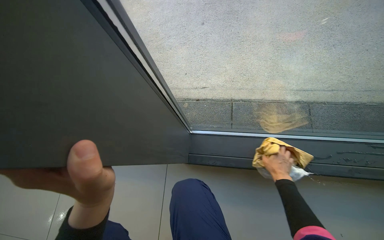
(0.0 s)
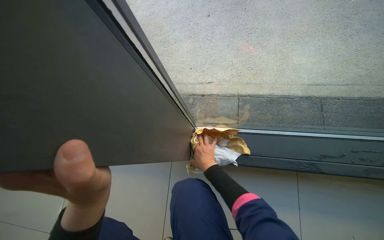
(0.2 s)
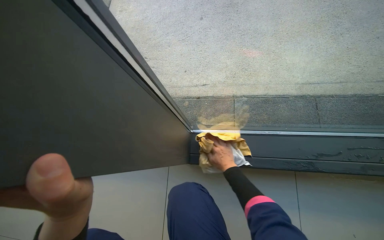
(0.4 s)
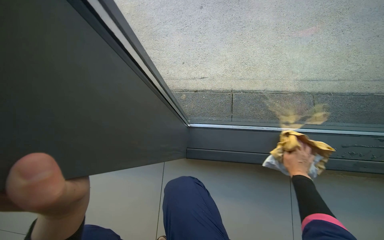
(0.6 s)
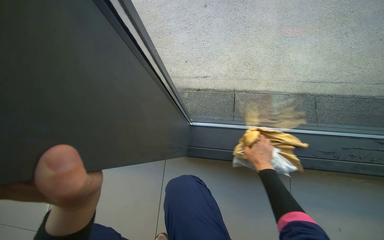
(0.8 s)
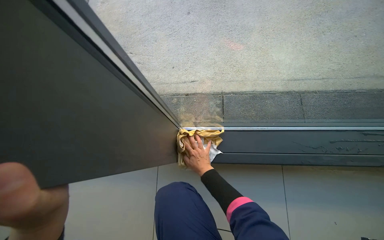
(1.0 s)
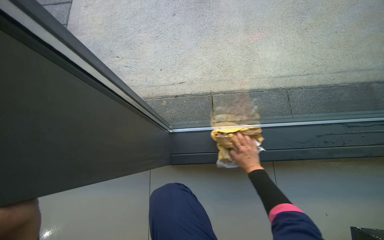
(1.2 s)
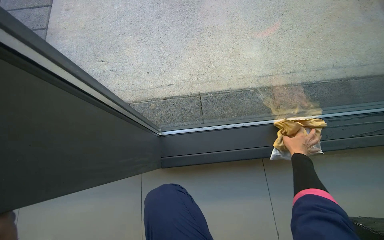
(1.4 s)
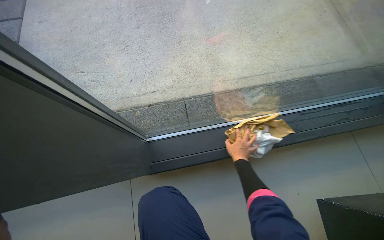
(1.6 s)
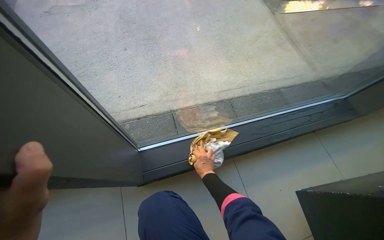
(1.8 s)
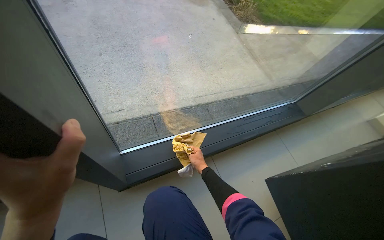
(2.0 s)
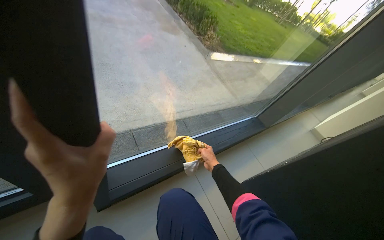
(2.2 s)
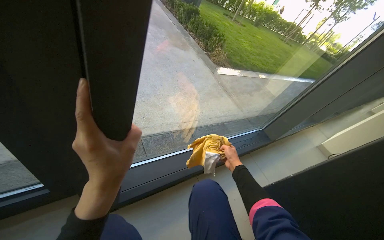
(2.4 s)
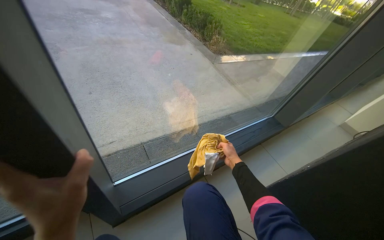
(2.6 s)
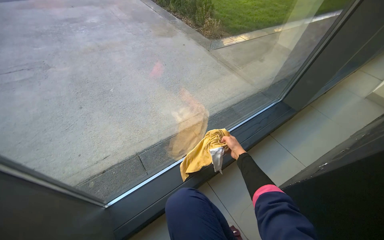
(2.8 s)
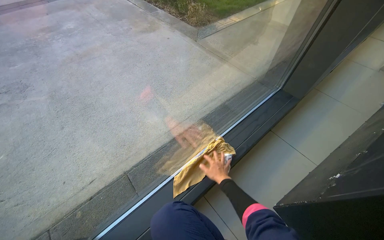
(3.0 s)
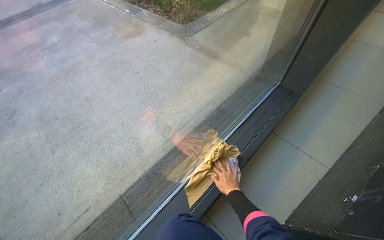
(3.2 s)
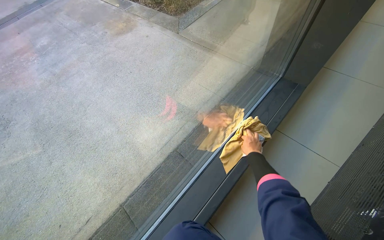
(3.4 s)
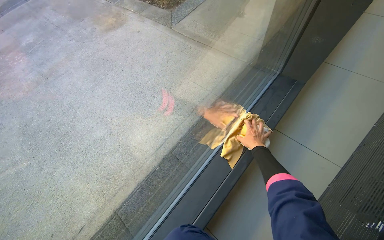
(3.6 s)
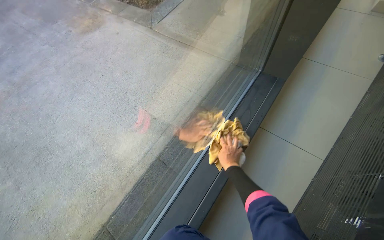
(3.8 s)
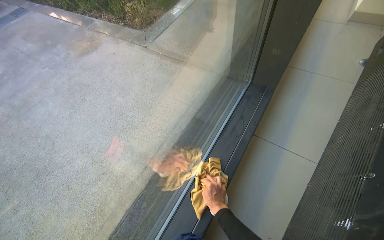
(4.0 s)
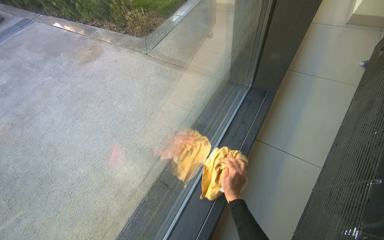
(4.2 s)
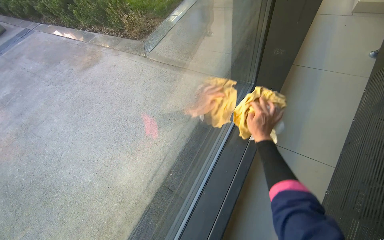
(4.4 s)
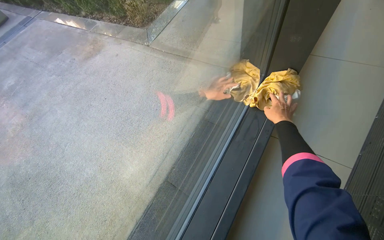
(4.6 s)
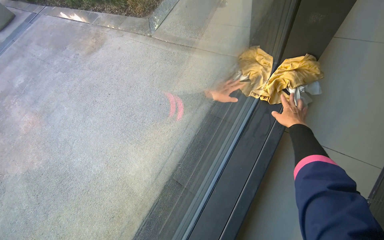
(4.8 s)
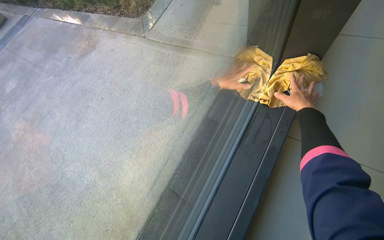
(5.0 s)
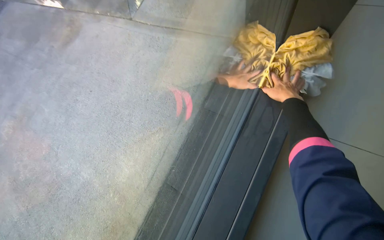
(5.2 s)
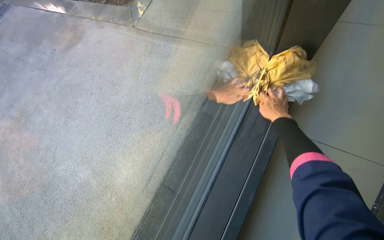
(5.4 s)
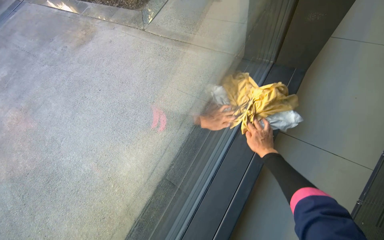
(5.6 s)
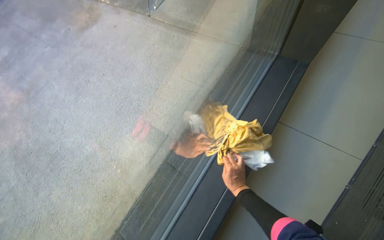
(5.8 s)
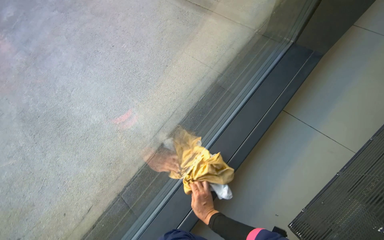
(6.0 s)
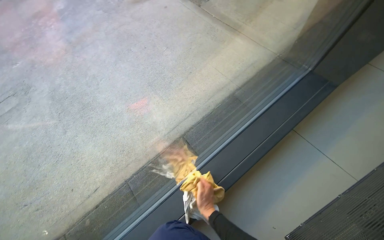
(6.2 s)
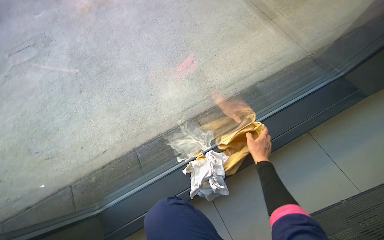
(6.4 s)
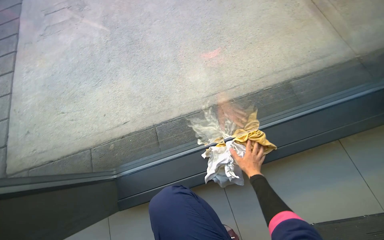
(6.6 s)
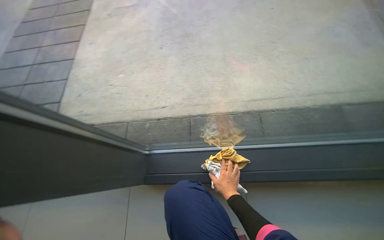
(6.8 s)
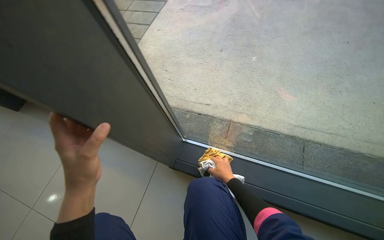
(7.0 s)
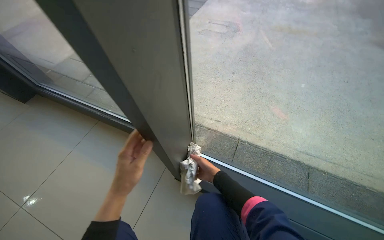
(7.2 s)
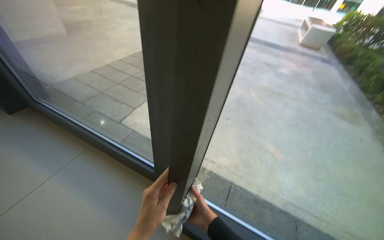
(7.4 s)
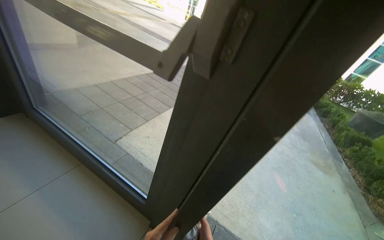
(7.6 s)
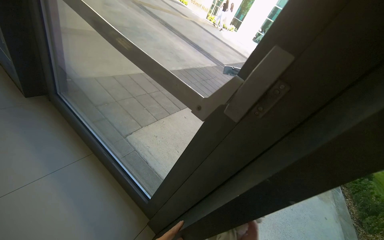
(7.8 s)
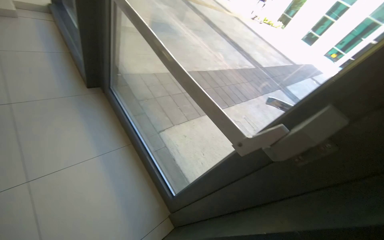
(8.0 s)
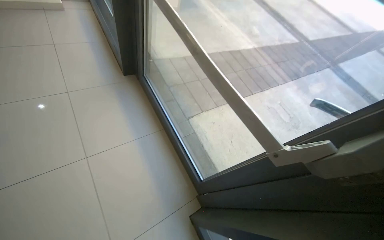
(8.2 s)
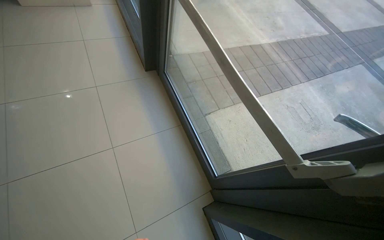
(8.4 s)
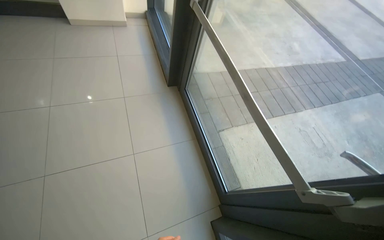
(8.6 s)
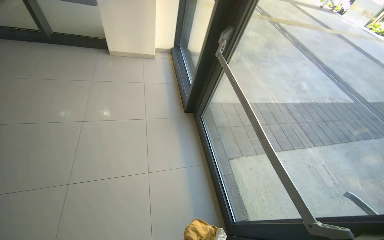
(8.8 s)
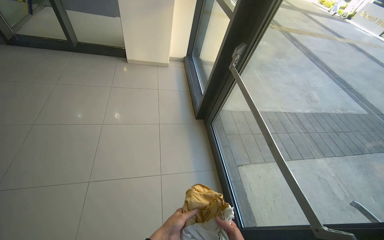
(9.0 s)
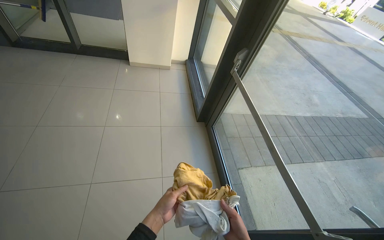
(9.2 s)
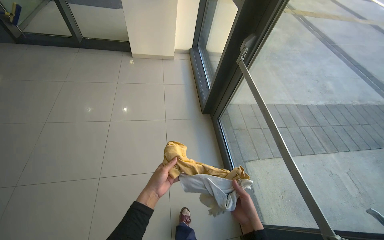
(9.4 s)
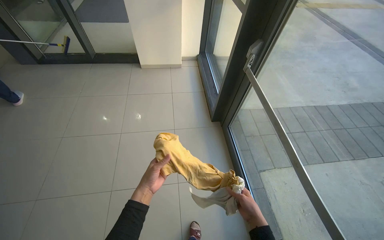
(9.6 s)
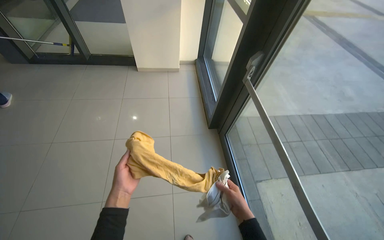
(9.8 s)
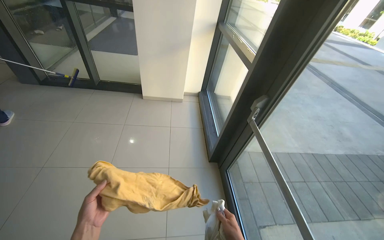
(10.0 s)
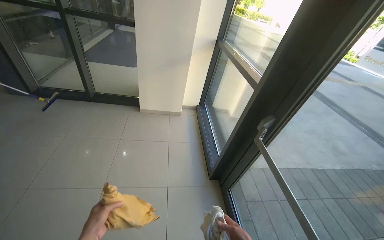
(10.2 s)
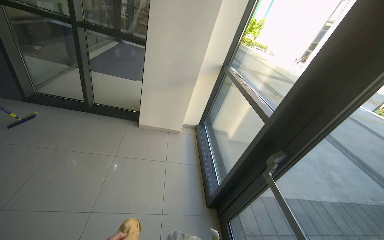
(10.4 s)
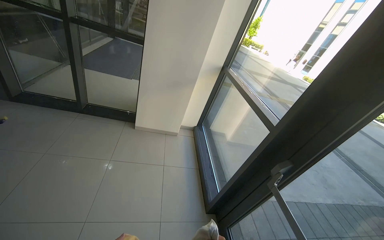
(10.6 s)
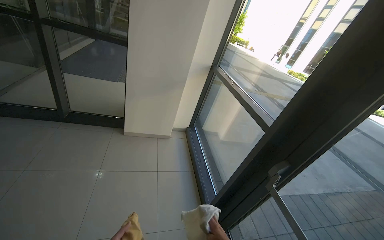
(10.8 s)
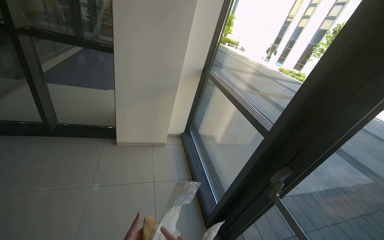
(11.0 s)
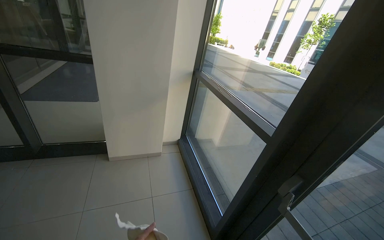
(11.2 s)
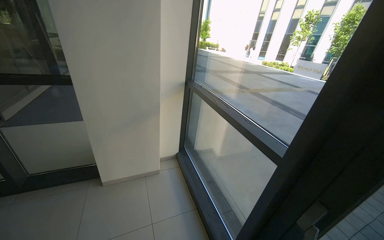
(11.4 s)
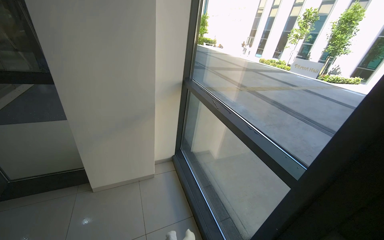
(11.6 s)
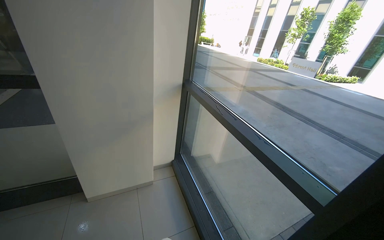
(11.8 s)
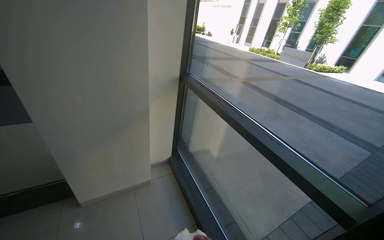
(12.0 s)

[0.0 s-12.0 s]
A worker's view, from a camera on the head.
Job: cleaning windows.
The whole recording: Wiping window frames and glass. The worker wipes the frames and glass of large windows with a cloth.
0.0 to 1.6 s: The wearer looks approximately 20 degrees further to the right. The right hand moves left and right over approximately 30 cm, changing direction 2 times.
1.6 to 3.0 s: The head turns to the right by roughly 35 degrees. The view tilts roughly 15 degrees upward.
3.0 to 4.4 s: The right hand goes up and down the picture, roughly 25 cm each way, reversing 2 times.
4.4 to 6.0 s: The view tips downward by roughly 15 degrees. The right hand travels down the picture by about 40 cm.
6.0 to 7.6 s: The camera travels about 80 cm. The view tilts approximately 25 degrees upward. The scene turns approximately 90 degrees clockwise in the picture.
7.6 to 9.0 s: The head travels about 70 cm. The wearer's head swings some 50 degrees to the left.
9.0 to 10.4 s: The camera pitches upward, by approximately 20 degrees.
10.4 to 12.0 s: The wearer moves approximately 80 cm. The head turns to the right by approximately 25 degrees.

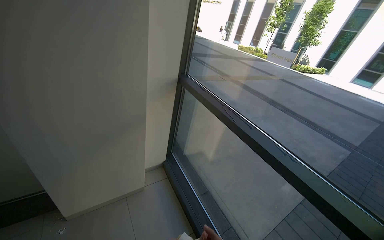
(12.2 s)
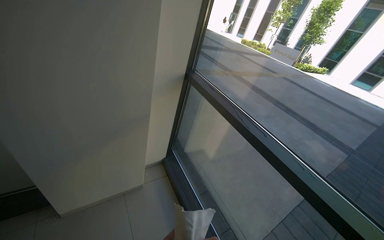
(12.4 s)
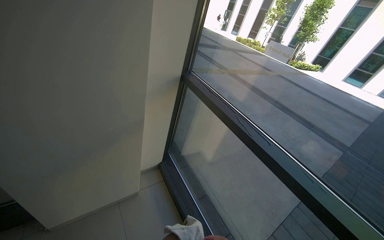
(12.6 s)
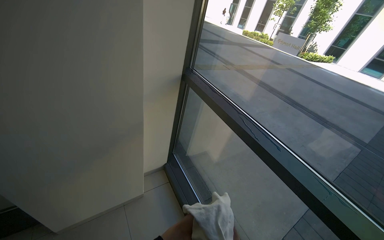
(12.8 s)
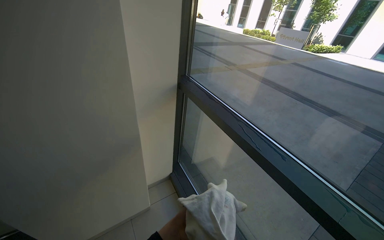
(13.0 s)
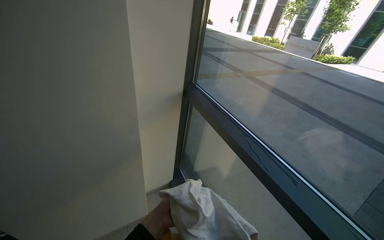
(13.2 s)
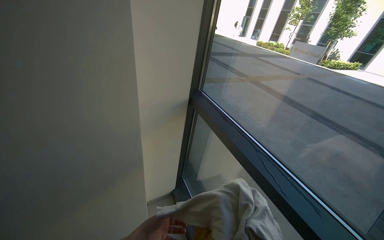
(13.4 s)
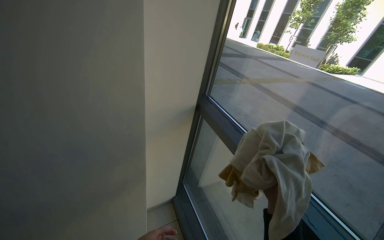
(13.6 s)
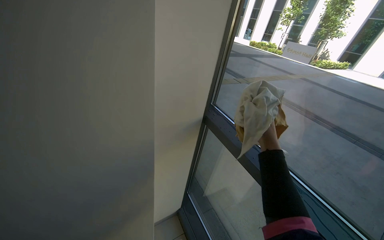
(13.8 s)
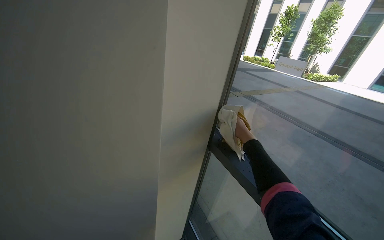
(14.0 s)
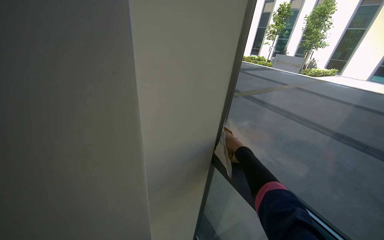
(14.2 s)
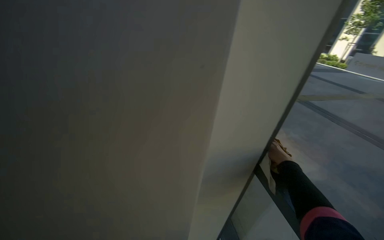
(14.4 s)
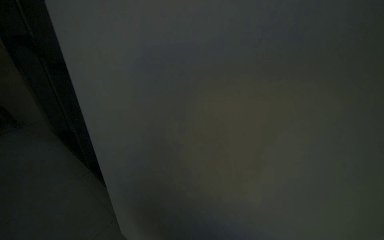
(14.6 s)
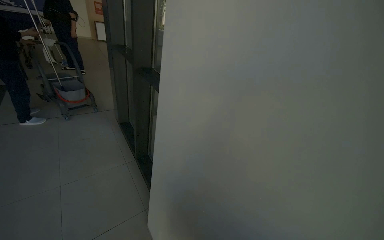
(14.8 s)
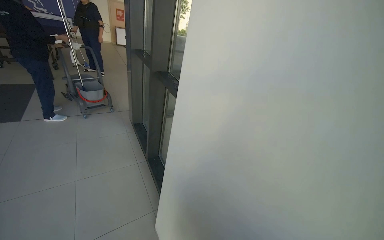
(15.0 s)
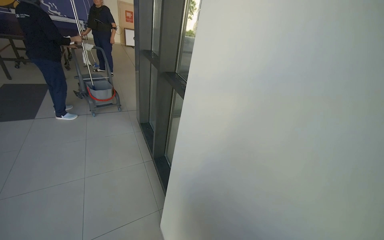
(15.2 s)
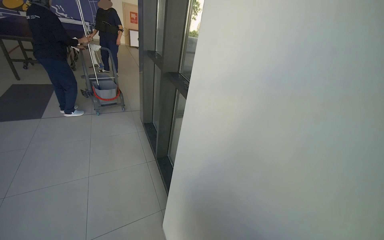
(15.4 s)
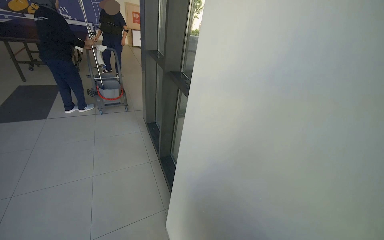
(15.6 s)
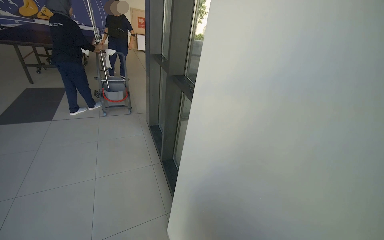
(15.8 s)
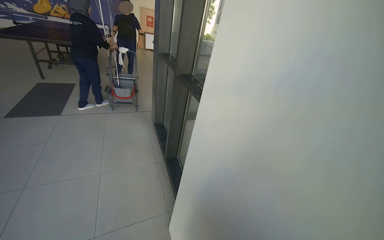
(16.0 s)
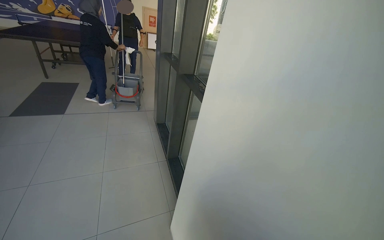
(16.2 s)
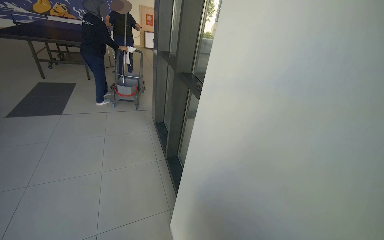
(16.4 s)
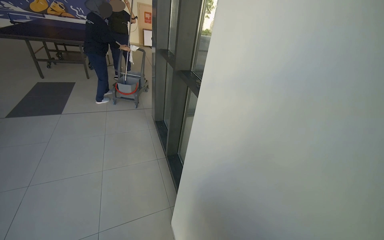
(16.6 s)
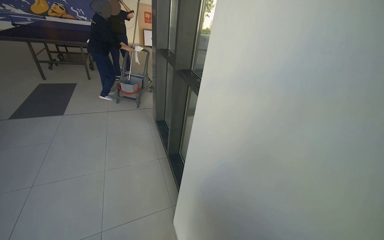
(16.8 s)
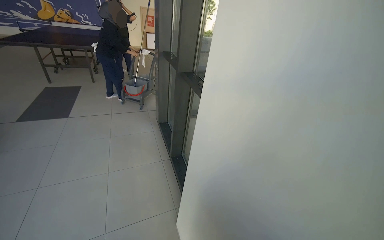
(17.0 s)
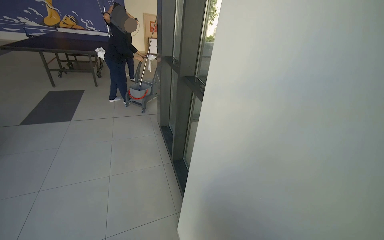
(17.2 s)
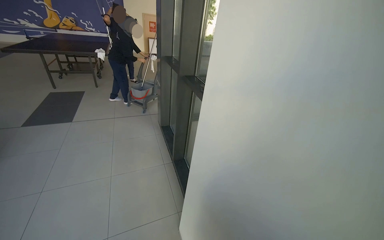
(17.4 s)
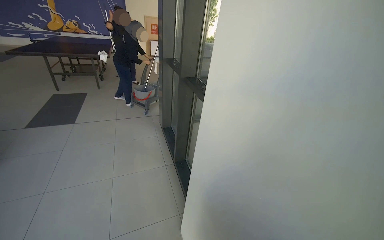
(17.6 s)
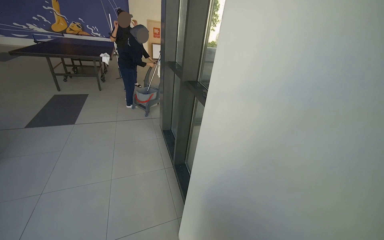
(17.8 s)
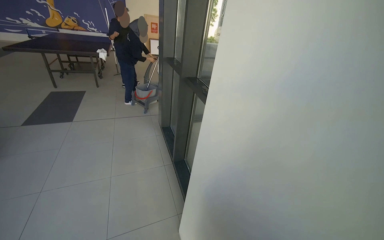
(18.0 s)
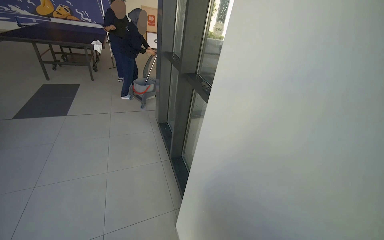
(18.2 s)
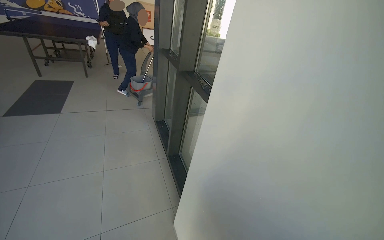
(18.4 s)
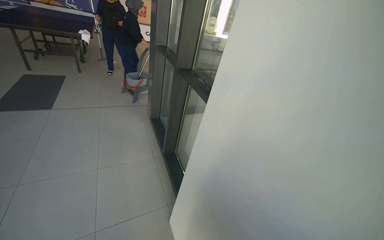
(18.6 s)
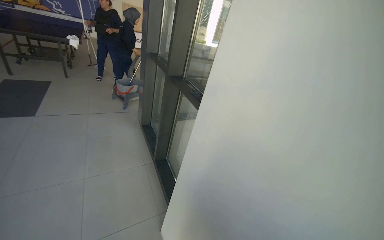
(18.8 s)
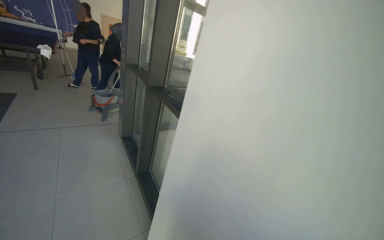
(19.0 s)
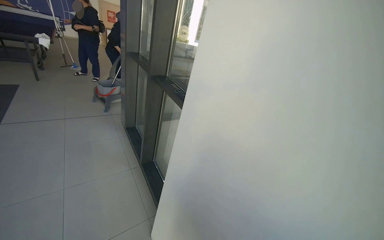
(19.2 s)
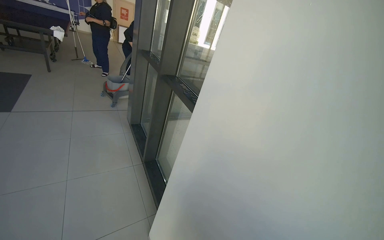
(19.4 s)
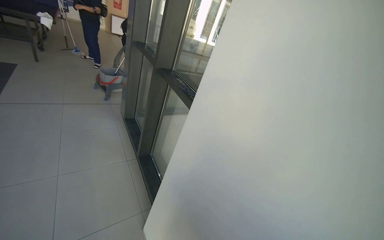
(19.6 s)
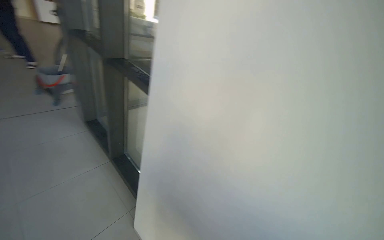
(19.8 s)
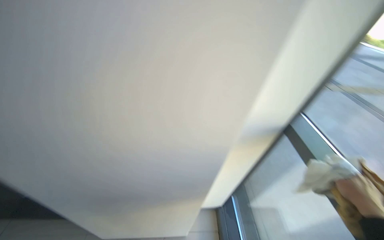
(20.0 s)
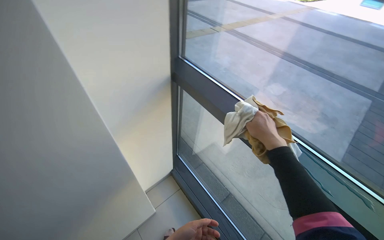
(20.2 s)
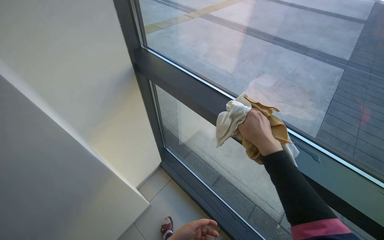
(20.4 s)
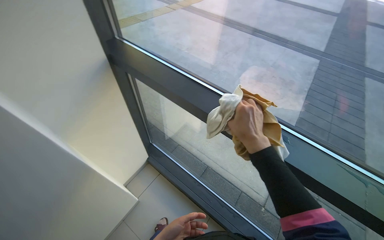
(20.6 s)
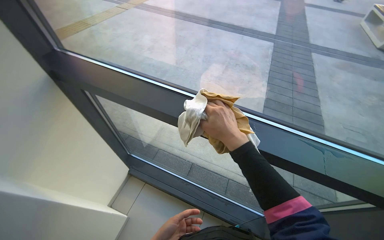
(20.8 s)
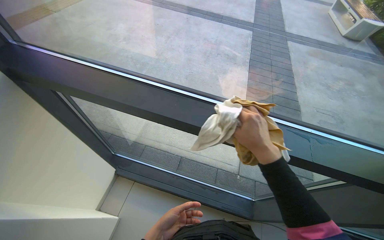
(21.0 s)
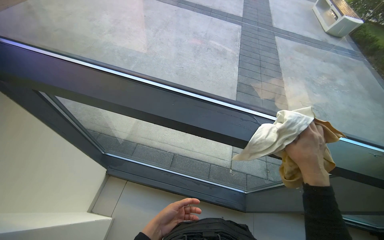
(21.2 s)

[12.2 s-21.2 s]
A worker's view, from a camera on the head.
Job: cleaning windows.
The whole recording: Wiping window frames and glass. The worker wipes the frames and glass of large windows with a cloth.
12.2 to 13.8 s: The wearer moves about 60 cm.
18.2 to 19.8 s: The camera is aimed some 20 degrees further to the right.
19.8 to 21.2 s: The wearer looks roughly 75 degrees further to the right. The wearer looks roughly 30 degrees further downward.
